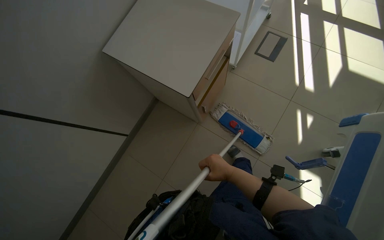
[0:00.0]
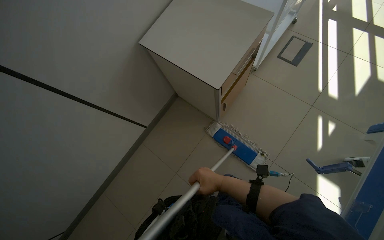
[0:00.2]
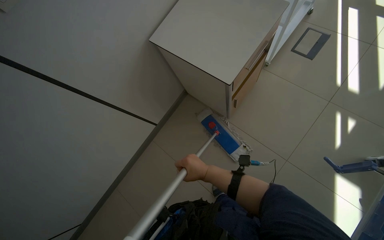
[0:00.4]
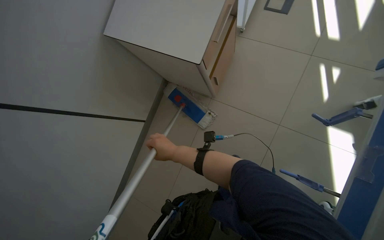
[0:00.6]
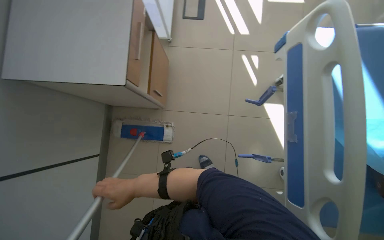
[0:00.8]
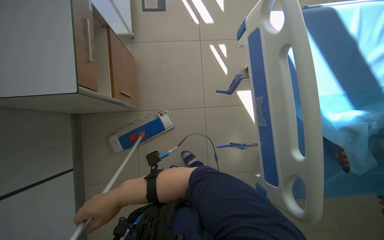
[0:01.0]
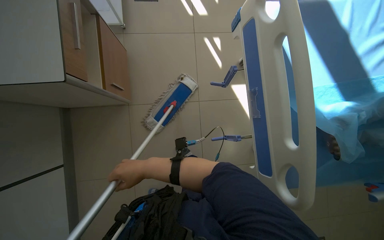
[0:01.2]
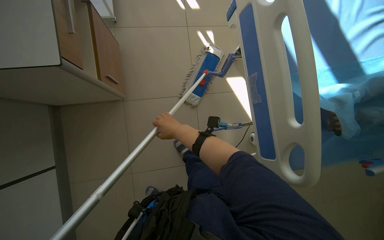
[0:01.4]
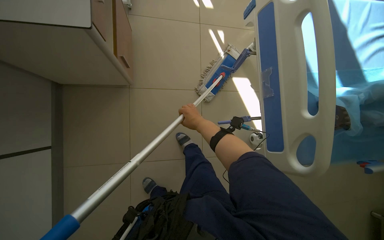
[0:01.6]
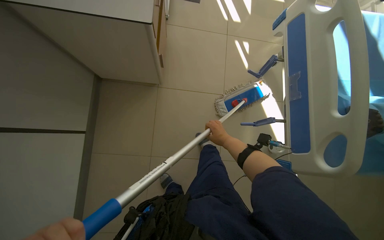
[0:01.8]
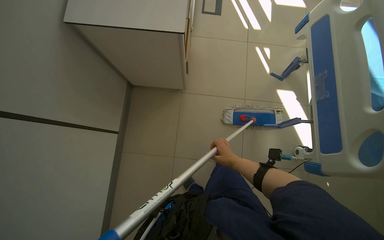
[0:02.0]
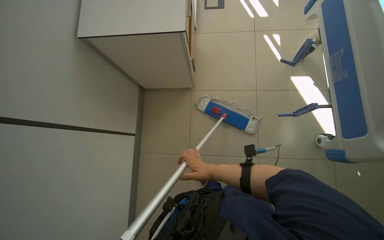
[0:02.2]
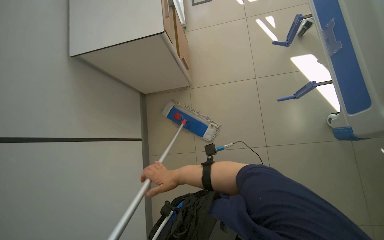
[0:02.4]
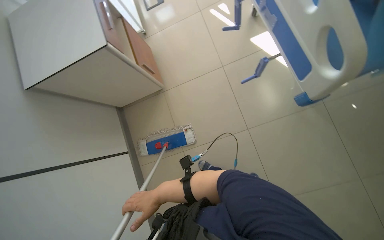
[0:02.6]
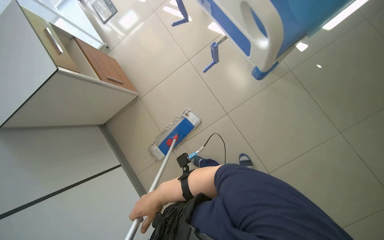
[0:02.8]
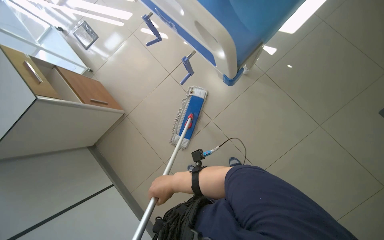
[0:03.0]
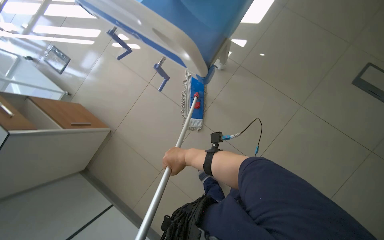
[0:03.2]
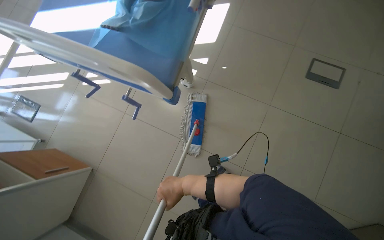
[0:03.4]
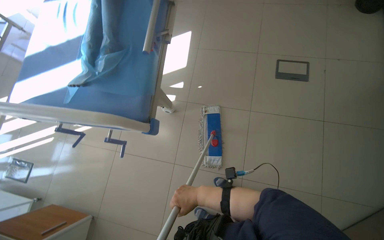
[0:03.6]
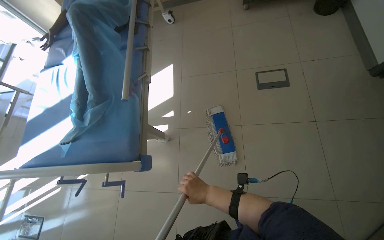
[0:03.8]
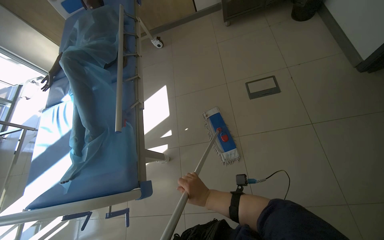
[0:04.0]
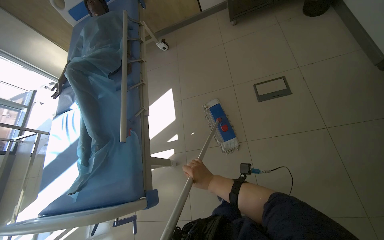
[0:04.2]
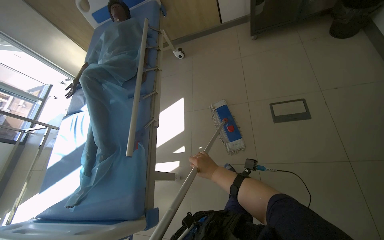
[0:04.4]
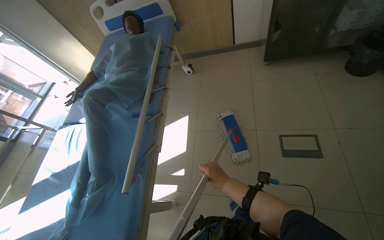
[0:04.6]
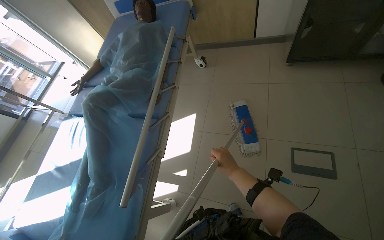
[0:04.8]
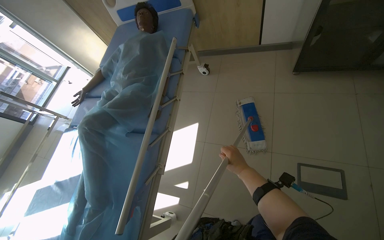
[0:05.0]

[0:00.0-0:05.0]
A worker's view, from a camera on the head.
Job: mopping floor.
The whole recording: Mopping the floor. The worker mops the floor of the room with a flat mop.
0:00.0 to 0:01.6: The wearer's head swings approximately 45 degrees to the right.
0:01.6 to 0:03.4: The head travels roughly 70 cm. The view tips upward by approximately 20 degrees. The scene rotates counterclockwise by some 65 degrees.
0:03.4 to 0:05.0: The head travels about 80 cm. The view tilts approximately 15 degrees upward.

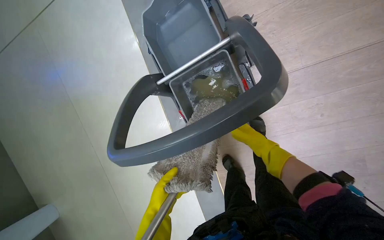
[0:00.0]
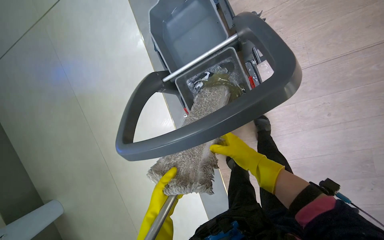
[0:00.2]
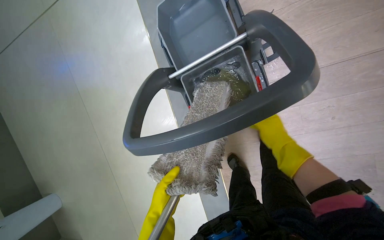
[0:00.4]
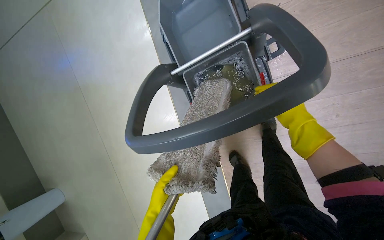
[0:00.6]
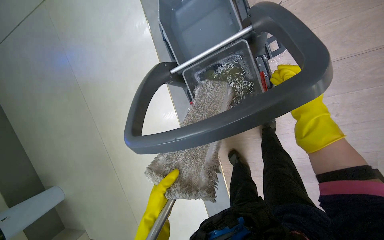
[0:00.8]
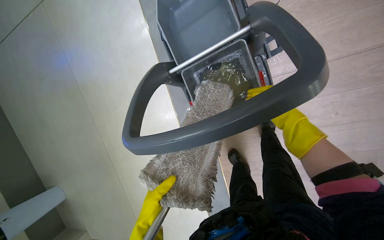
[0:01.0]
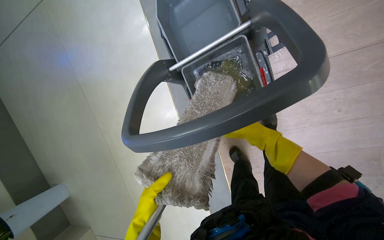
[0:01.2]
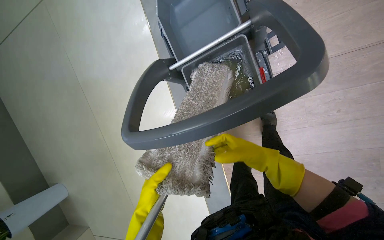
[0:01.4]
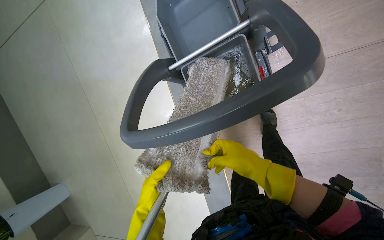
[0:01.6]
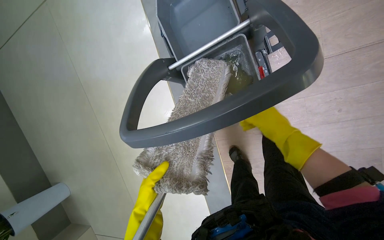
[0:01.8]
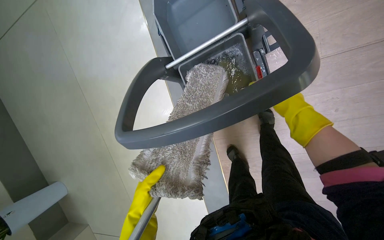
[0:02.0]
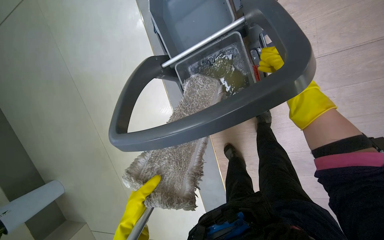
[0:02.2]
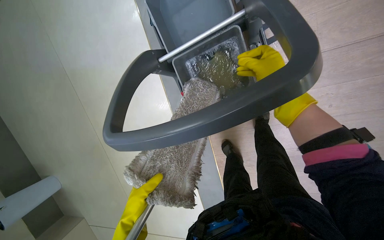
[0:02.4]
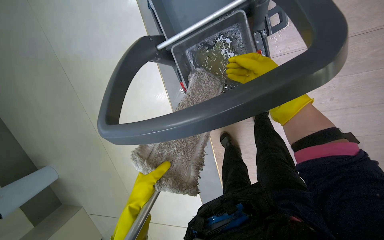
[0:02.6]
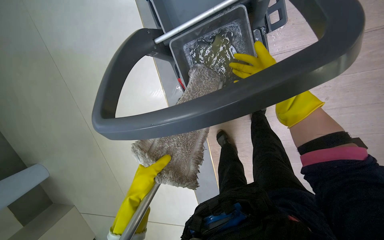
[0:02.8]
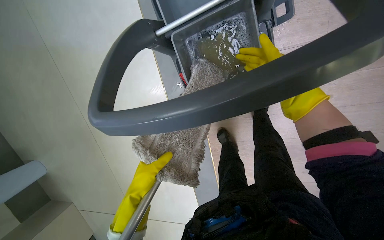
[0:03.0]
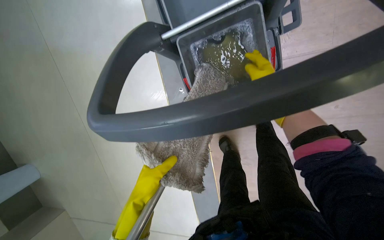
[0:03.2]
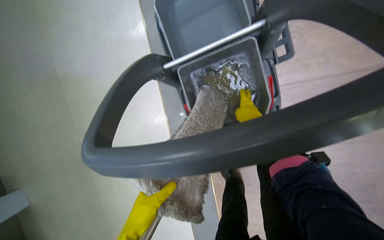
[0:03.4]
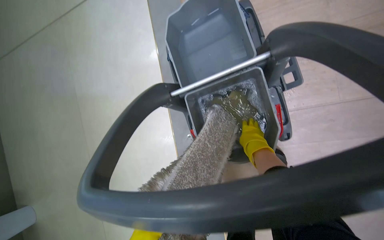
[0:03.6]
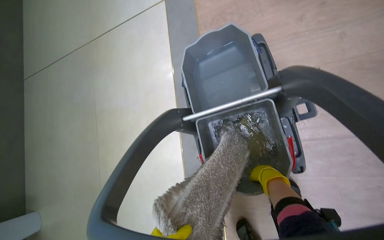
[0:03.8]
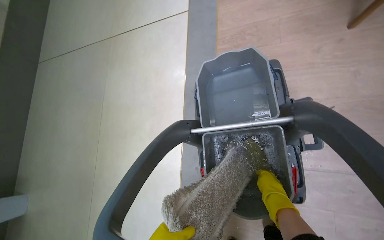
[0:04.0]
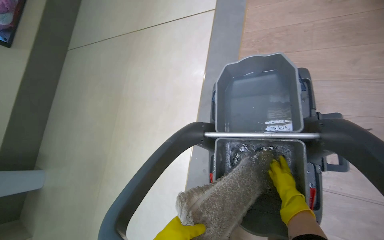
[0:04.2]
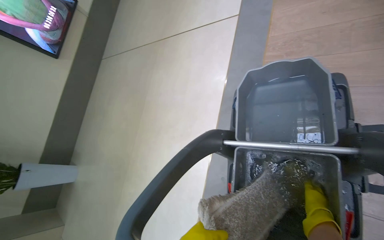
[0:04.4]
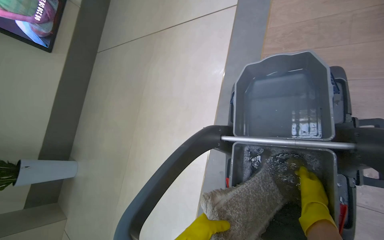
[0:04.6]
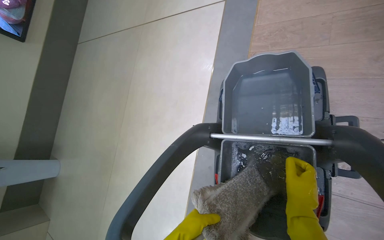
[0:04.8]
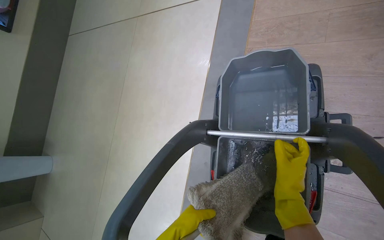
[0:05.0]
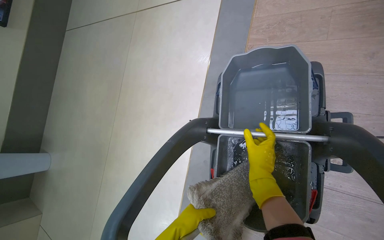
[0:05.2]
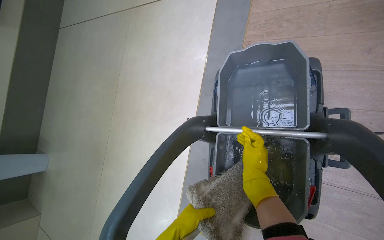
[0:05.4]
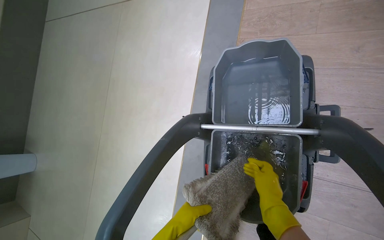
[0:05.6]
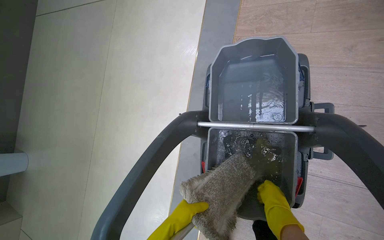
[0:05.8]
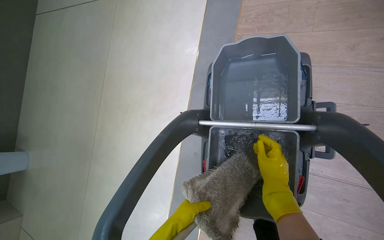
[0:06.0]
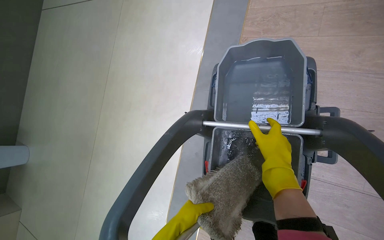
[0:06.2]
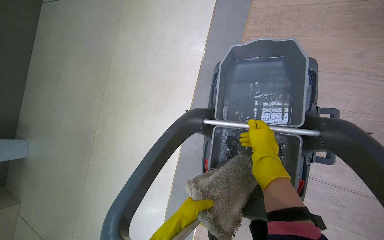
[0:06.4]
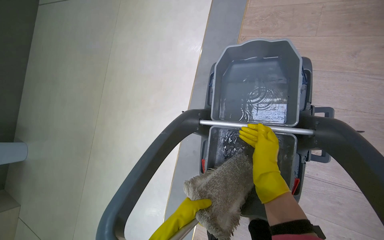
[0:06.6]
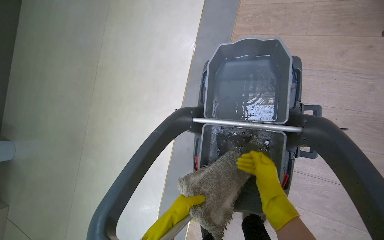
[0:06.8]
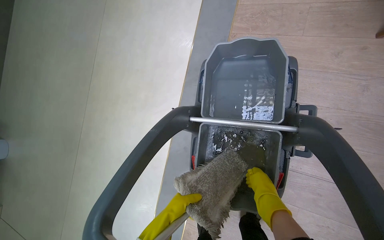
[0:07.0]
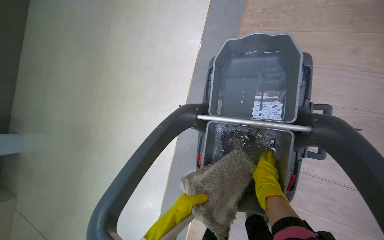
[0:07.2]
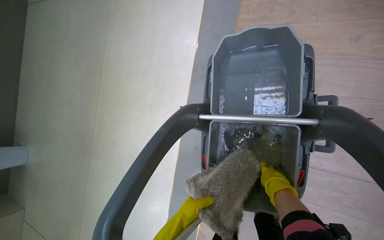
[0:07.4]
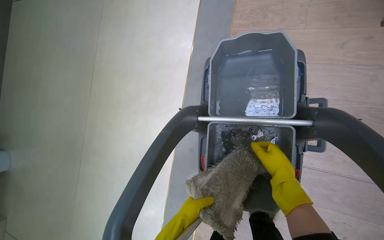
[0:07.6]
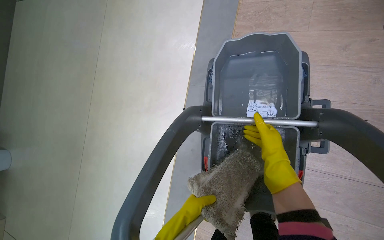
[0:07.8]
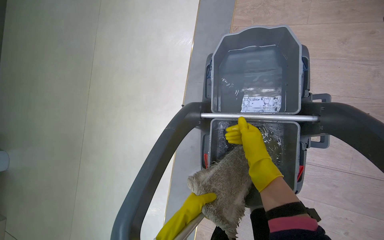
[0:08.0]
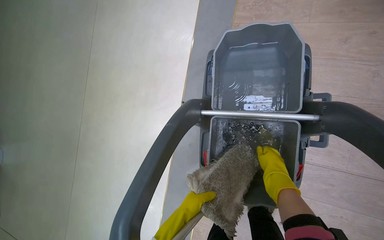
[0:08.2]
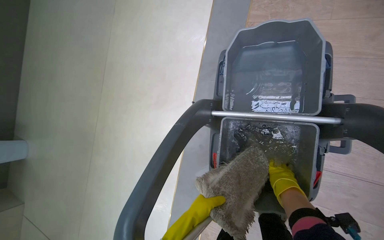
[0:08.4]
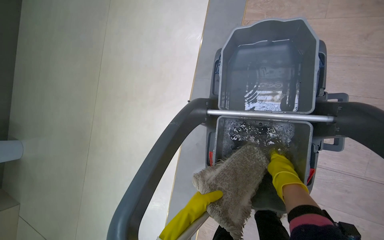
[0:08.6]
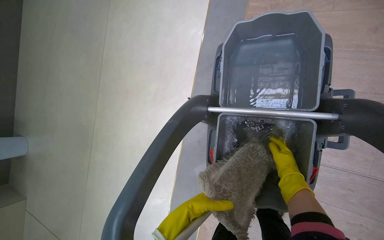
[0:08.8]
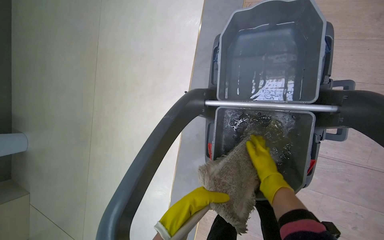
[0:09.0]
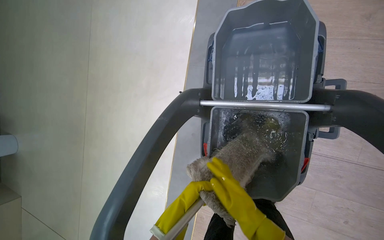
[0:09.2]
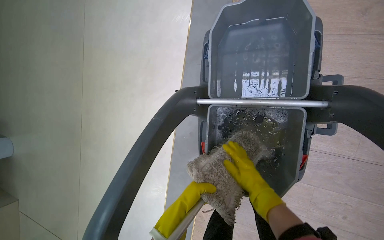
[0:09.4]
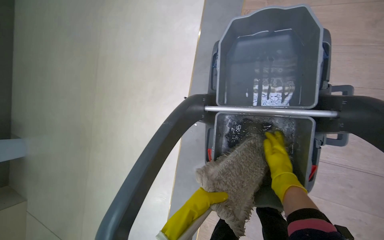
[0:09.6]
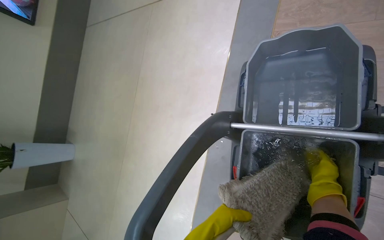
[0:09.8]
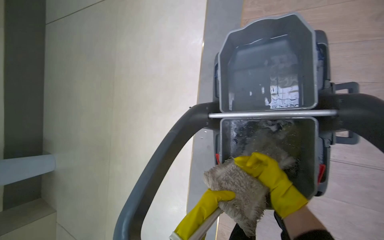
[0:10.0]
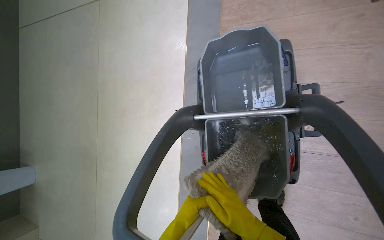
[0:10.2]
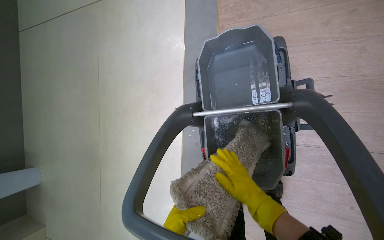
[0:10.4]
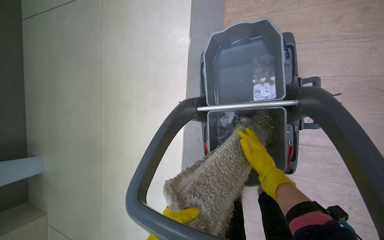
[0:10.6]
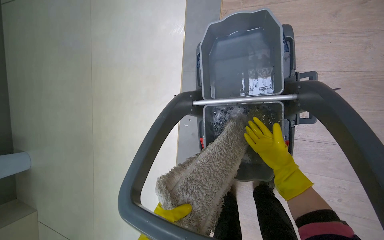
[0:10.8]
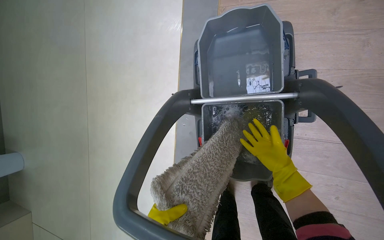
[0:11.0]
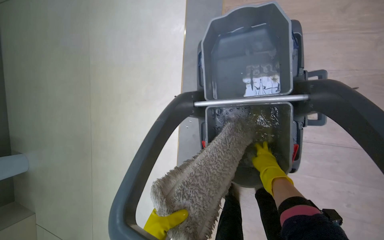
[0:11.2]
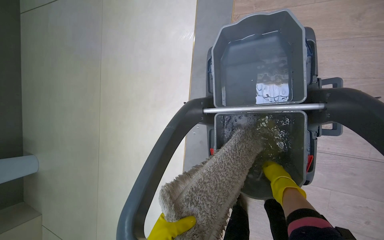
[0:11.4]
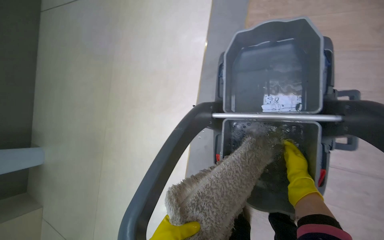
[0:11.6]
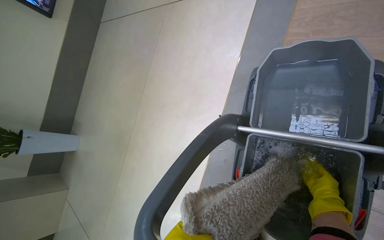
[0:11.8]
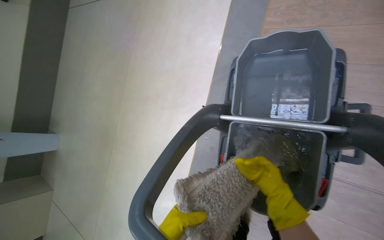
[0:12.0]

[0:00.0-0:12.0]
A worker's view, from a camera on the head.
Job: preparing cleaning supplies.
The whole recording: Wringing mop. The worker wrings the mop head in the cleaning cart bucket.
0:01.6 to 0:03.0: The right hand moves up the picture and to the right, roughly 20 cm.
0:03.0 to 0:04.4: The wearer's head swings roughly 35 degrees to the left. The wearer looks approximately 35 degrees further upward.
0:04.4 to 0:06.0: The right hand travels to the left by roughly 10 cm.
0:06.0 to 0:07.6: The right hand moves up and down the picture over approximately 20 cm, changing direction 2 times.
0:07.6 to 0:09.0: The right hand swings left and right, approximately 15 cm each way, with 2 reversals.
0:09.0 to 0:10.4: The right hand moves left and right over about 25 cm, changing direction 2 times.

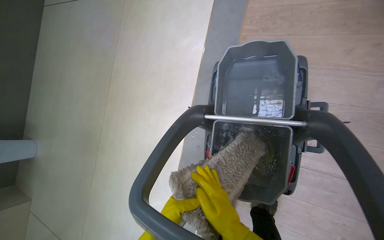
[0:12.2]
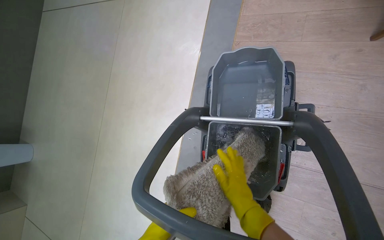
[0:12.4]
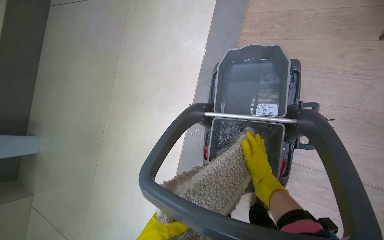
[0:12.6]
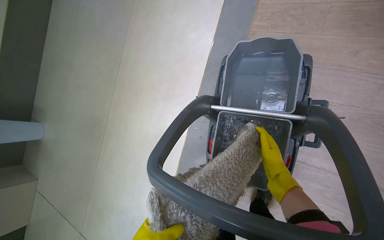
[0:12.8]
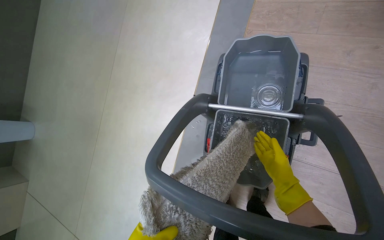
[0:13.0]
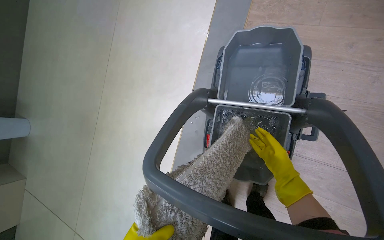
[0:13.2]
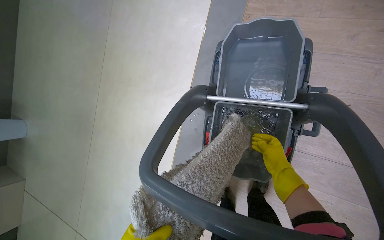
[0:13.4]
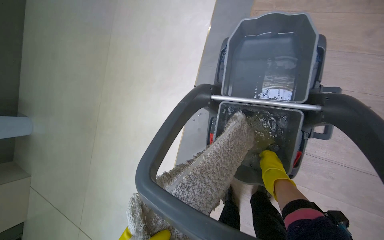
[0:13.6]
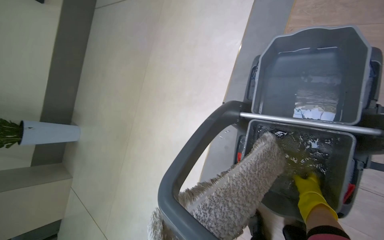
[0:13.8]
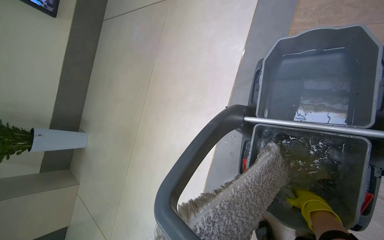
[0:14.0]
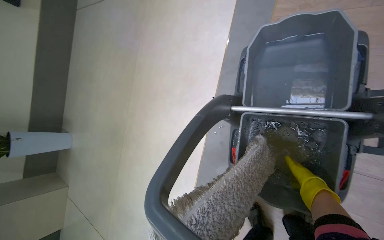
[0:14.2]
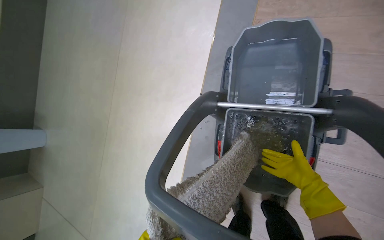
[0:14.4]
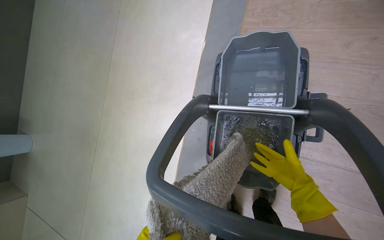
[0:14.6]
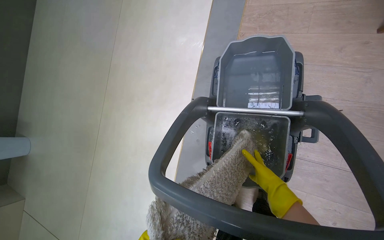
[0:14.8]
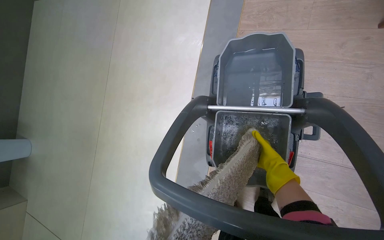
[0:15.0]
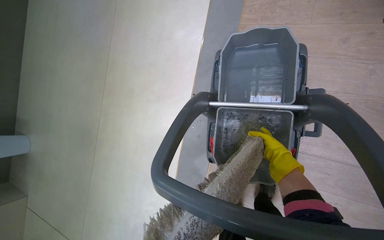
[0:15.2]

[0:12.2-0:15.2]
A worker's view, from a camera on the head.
Job: preparing cleaning supplies.
The whole recording: Wringing mop. The worker wrings the mop head in the cleaning cart bucket.
0:12.2 to 0:13.8: The right hand goes approximately 15 cm to the right.
